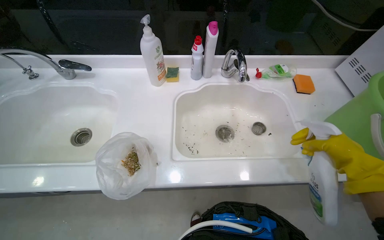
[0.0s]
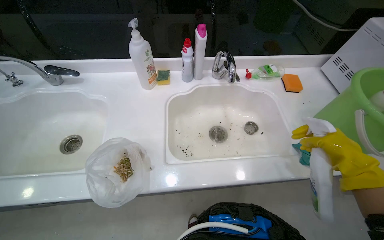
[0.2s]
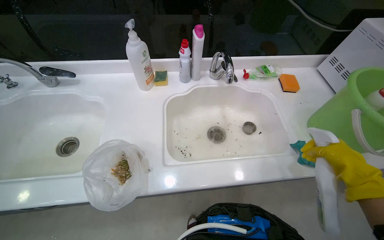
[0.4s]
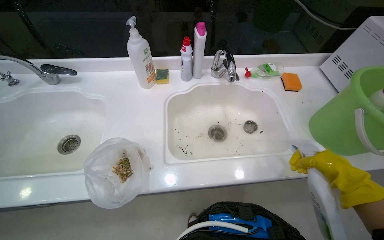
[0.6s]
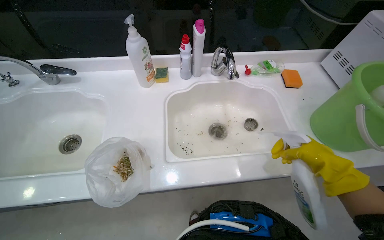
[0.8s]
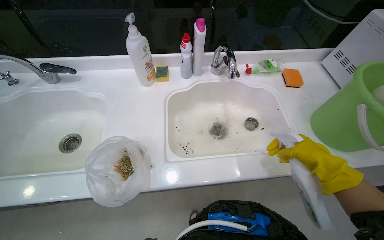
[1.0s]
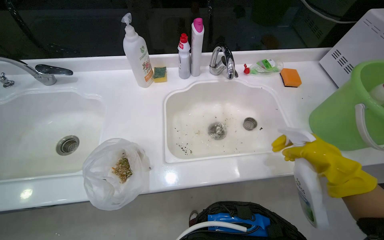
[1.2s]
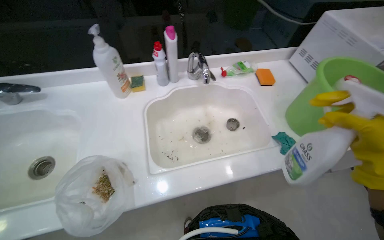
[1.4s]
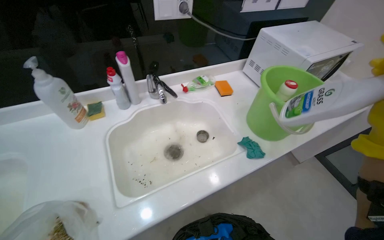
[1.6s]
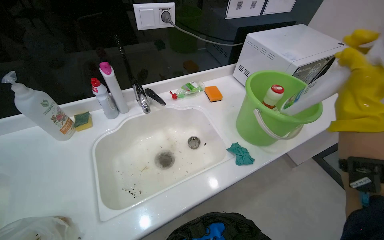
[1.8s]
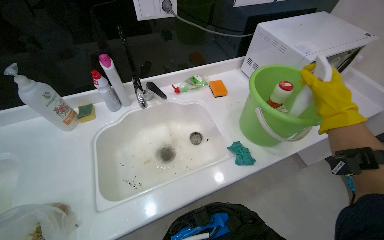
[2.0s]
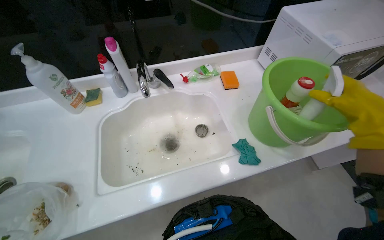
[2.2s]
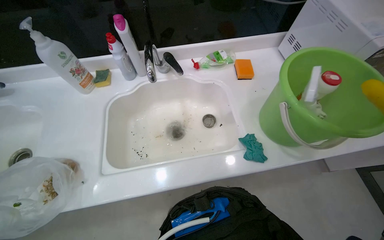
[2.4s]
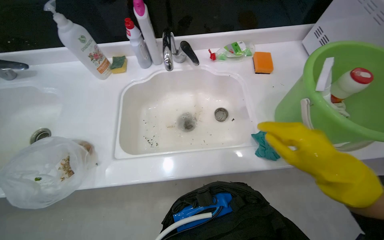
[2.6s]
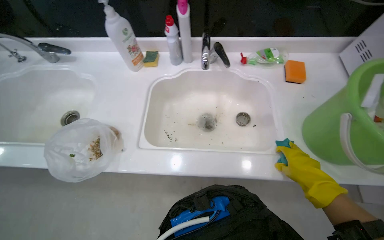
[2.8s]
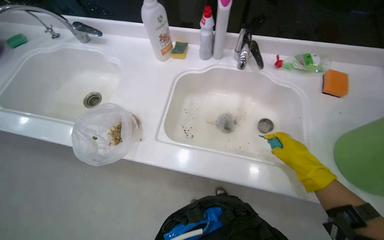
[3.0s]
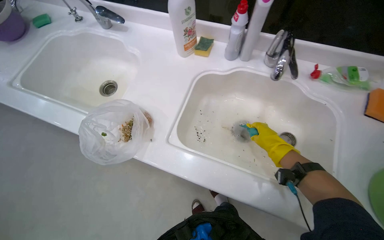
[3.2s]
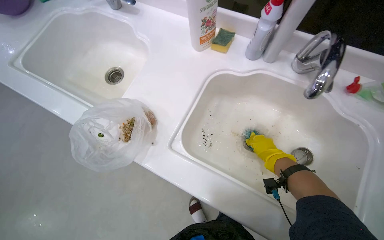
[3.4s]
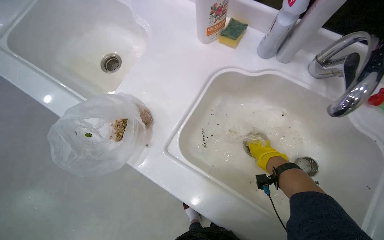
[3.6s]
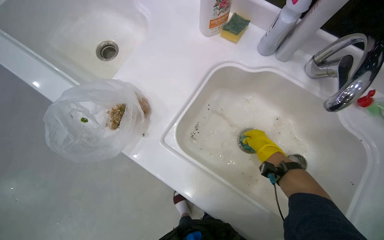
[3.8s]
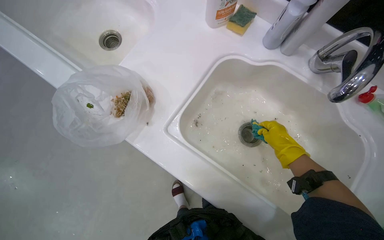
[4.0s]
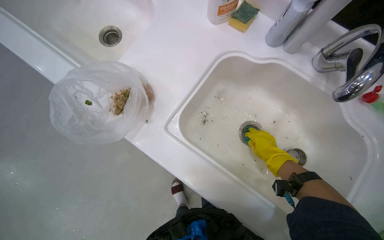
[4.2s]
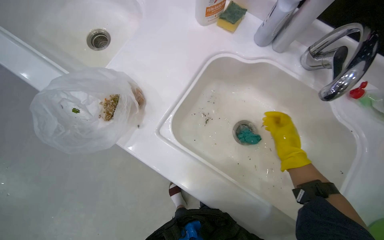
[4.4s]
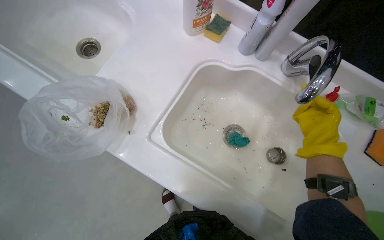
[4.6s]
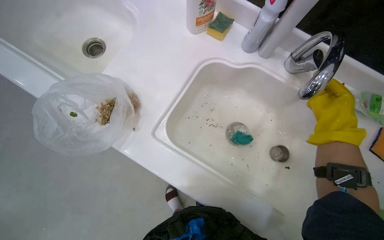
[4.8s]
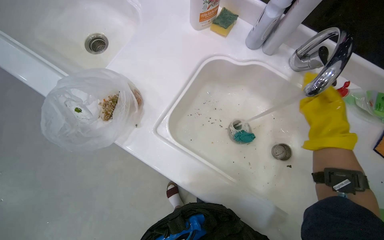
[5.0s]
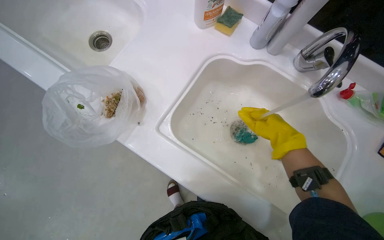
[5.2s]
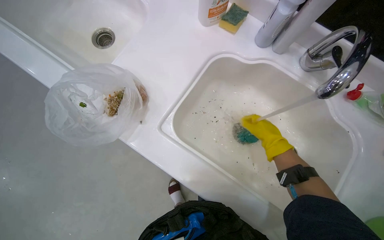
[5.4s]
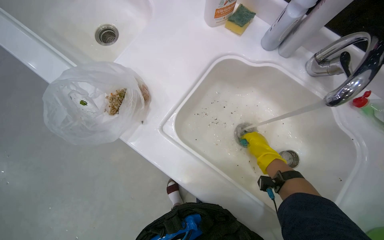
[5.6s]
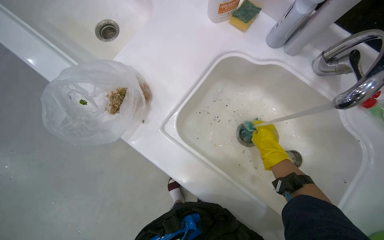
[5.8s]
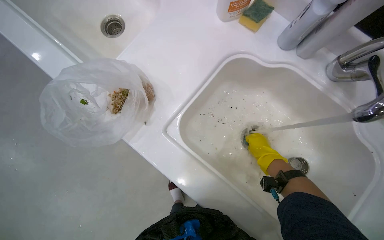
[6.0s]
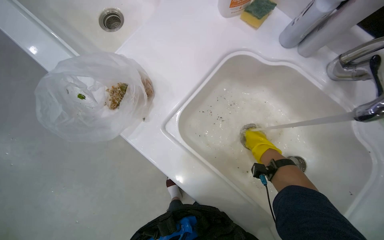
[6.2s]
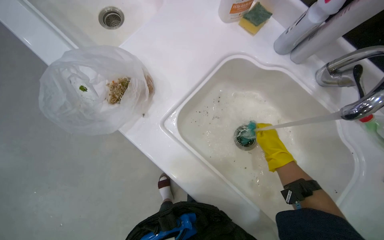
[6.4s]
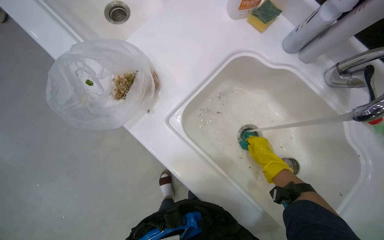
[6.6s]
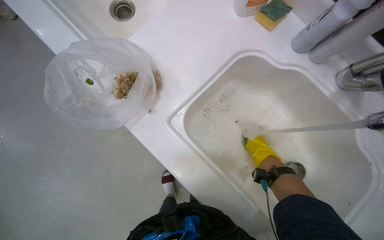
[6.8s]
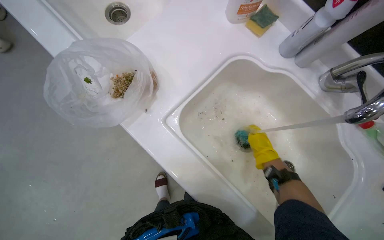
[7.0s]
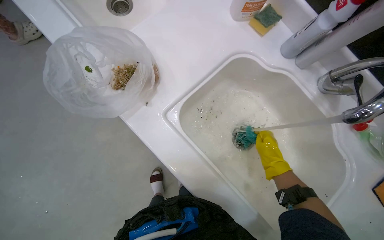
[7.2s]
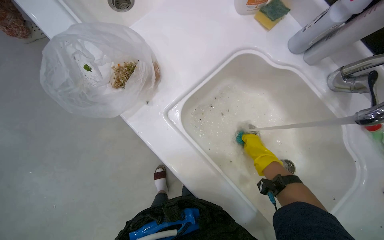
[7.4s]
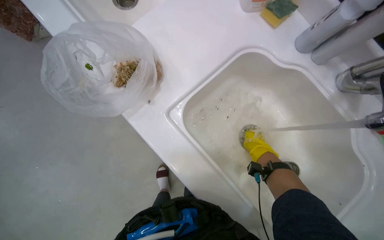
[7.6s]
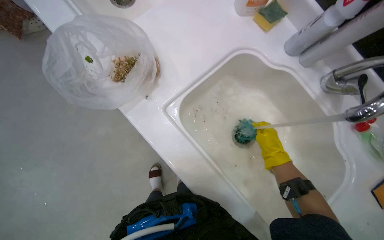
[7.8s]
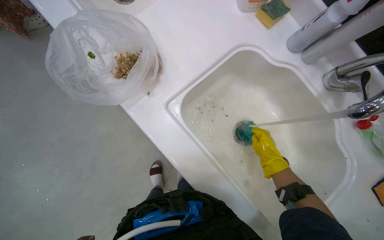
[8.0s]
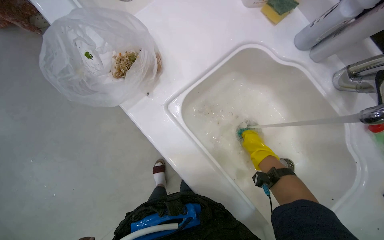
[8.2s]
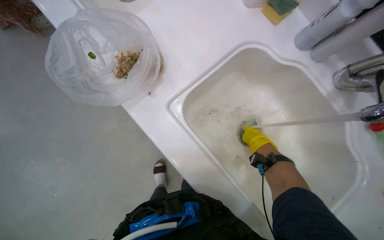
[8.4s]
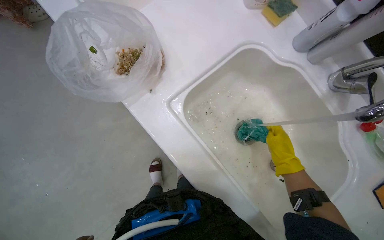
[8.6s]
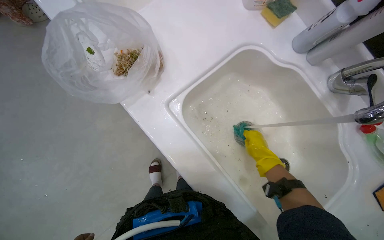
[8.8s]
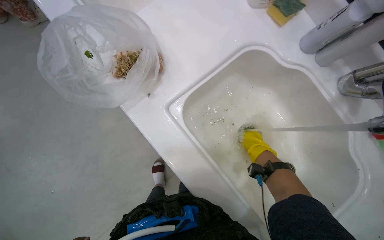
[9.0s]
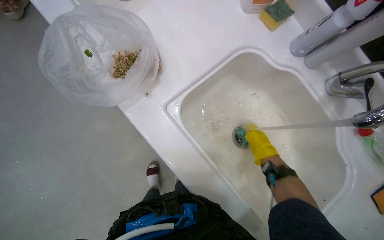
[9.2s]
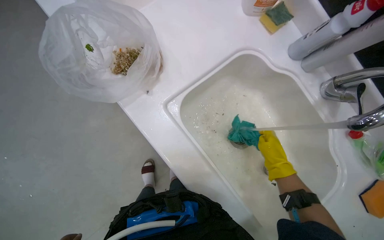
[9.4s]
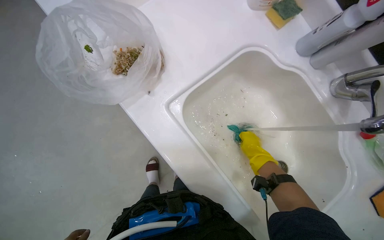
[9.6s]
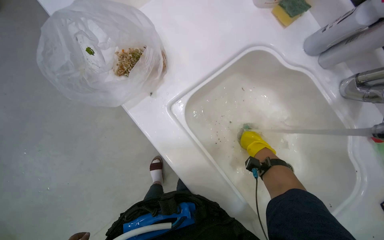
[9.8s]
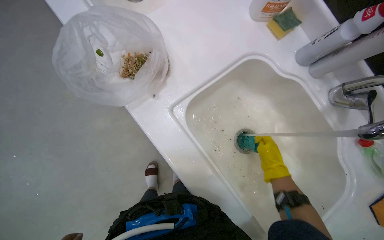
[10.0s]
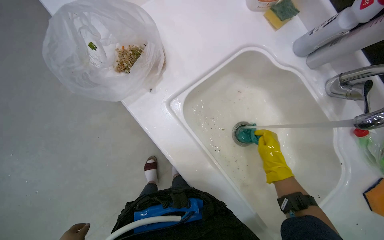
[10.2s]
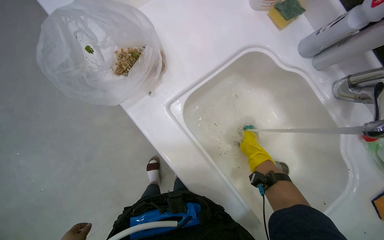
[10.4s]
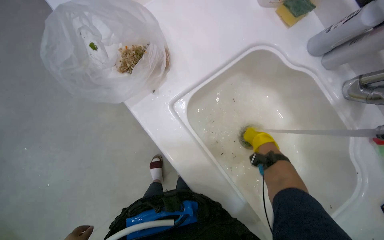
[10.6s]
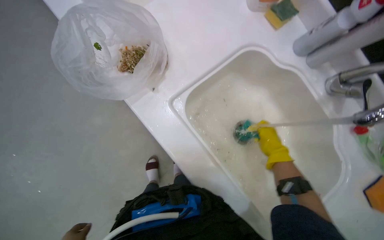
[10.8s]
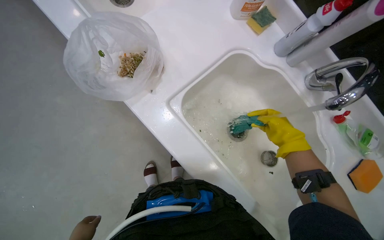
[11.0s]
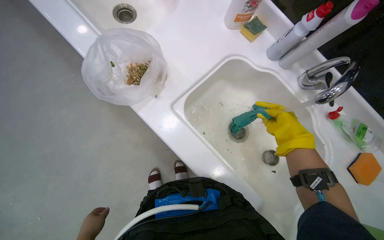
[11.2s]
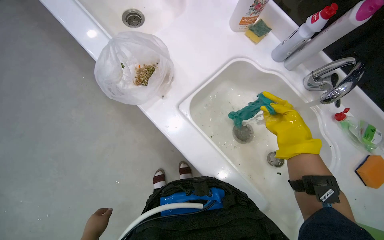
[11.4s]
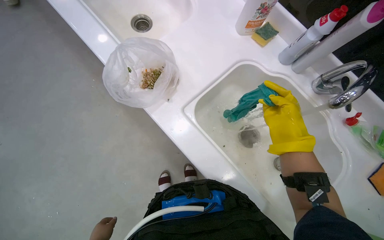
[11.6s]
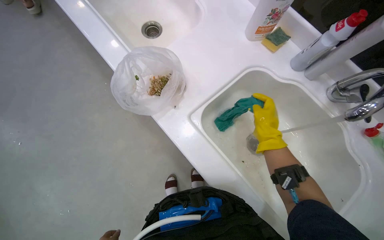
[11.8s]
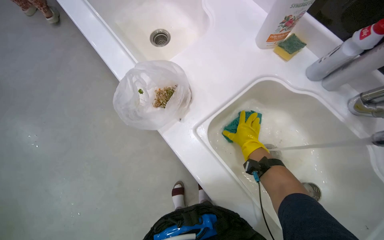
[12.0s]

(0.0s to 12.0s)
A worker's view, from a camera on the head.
Job: cleaning kitchen.
The whole recording: Cleaning kitchen counter and sink. The worker cleans the kitchen counter and sinks, removing food scraps and scrubbing the surfaces.
0.0s - 1.6s: The wearer's head swings approximately 25 degrees to the right.
1.6s - 3.0s: The wearer's head swings roughly 40 degrees to the left. The view tips downward by roughly 15 degrees.
3.0s - 4.4s: The view tilts some 15 degrees downward. The right hand shifts some 15 cm farther from the camera.
4.4s - 6.0s: The right hand moves some 15 cm nearer to the camera and comes back.
10.4s - 12.0s: The right hand goes nearer to the camera and returns, approximately 25 cm each way.

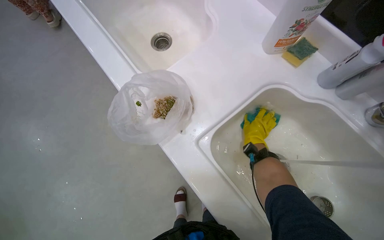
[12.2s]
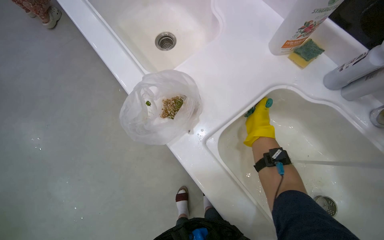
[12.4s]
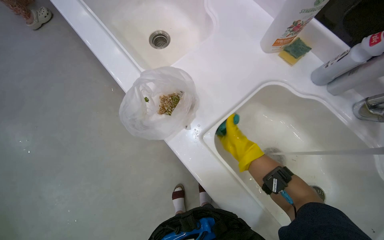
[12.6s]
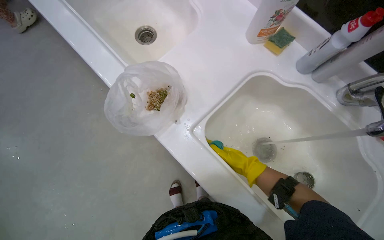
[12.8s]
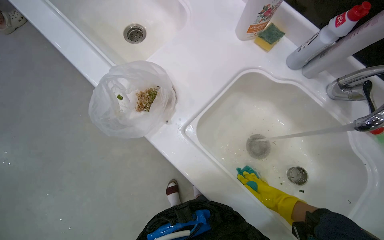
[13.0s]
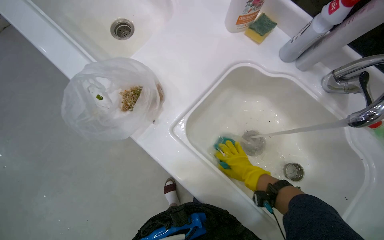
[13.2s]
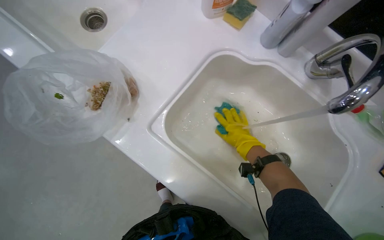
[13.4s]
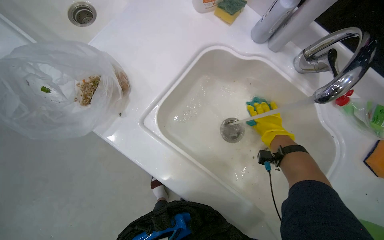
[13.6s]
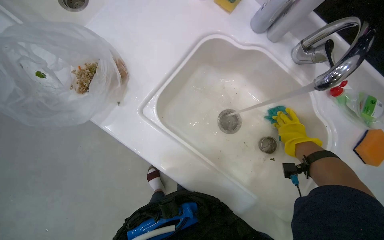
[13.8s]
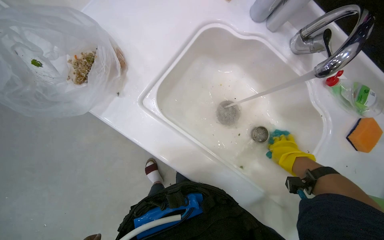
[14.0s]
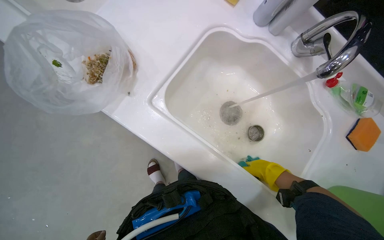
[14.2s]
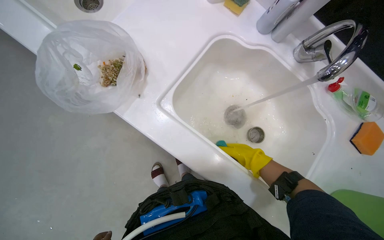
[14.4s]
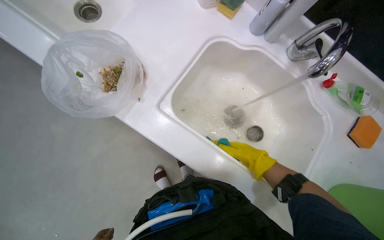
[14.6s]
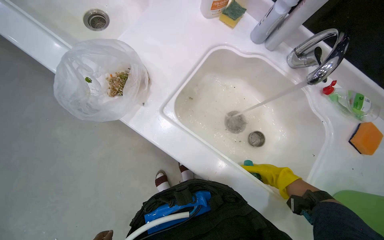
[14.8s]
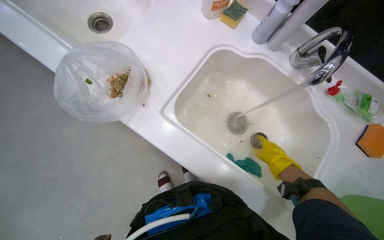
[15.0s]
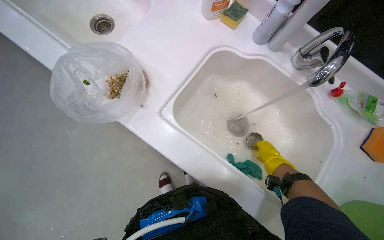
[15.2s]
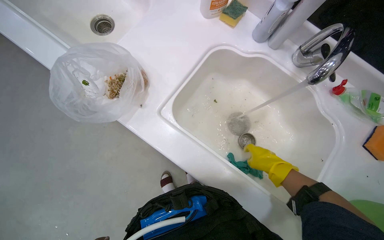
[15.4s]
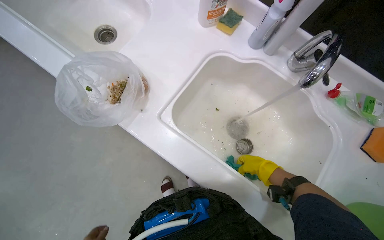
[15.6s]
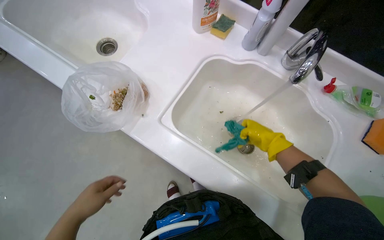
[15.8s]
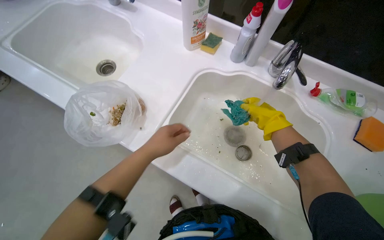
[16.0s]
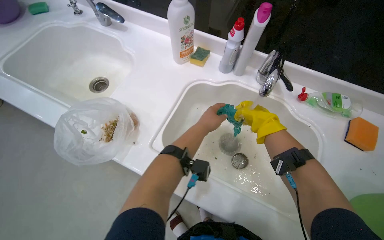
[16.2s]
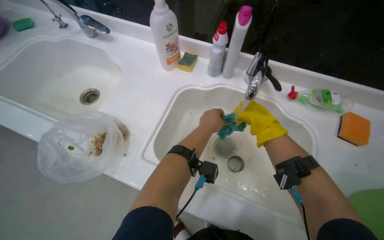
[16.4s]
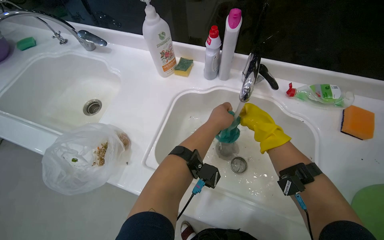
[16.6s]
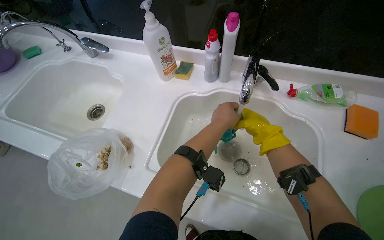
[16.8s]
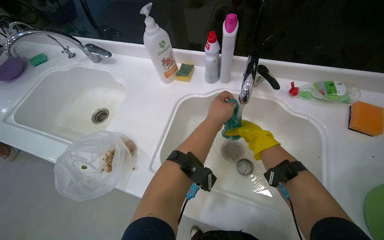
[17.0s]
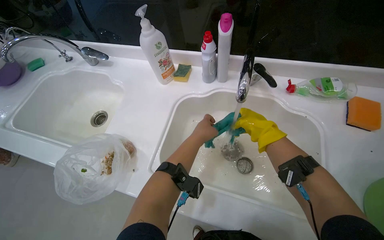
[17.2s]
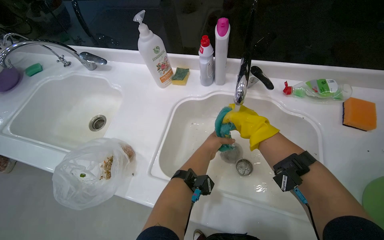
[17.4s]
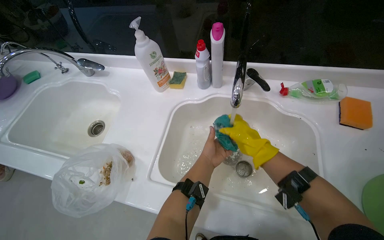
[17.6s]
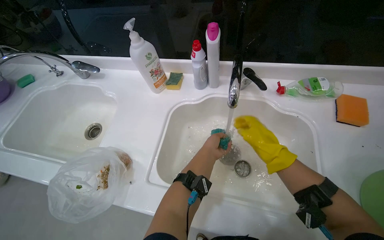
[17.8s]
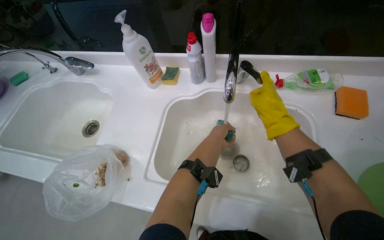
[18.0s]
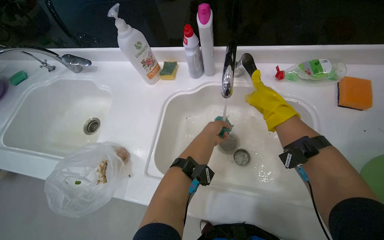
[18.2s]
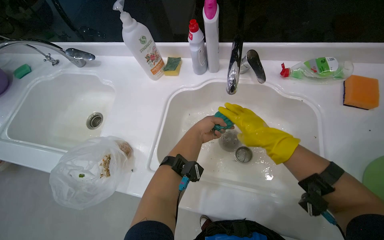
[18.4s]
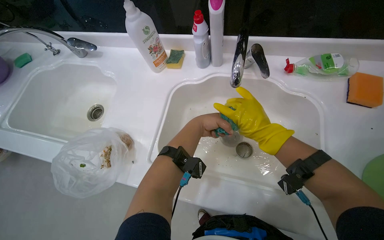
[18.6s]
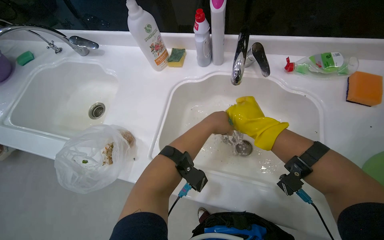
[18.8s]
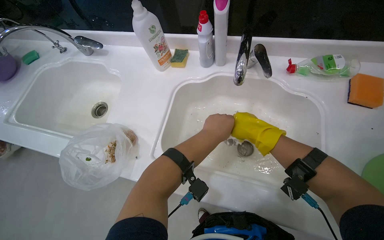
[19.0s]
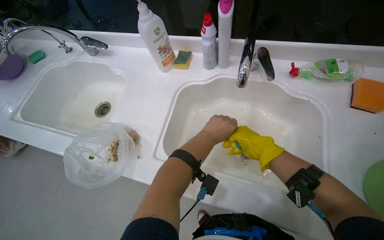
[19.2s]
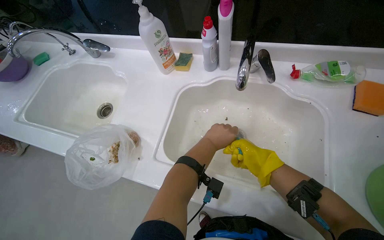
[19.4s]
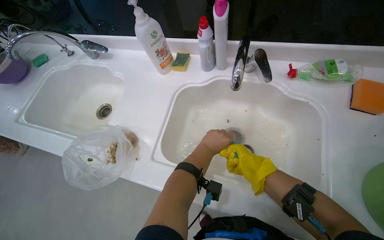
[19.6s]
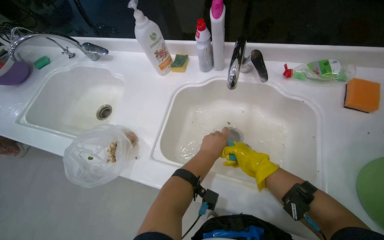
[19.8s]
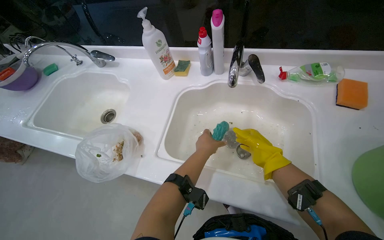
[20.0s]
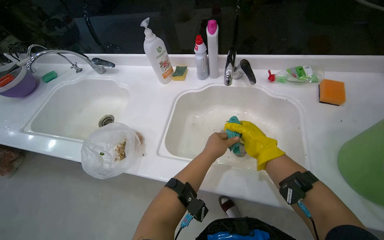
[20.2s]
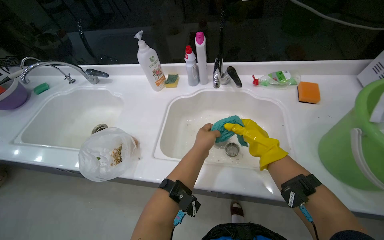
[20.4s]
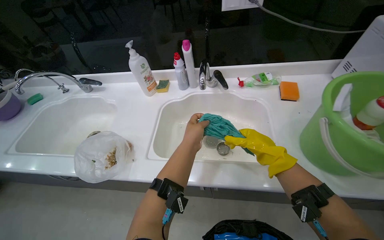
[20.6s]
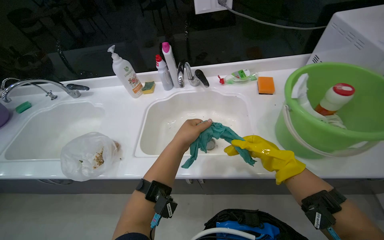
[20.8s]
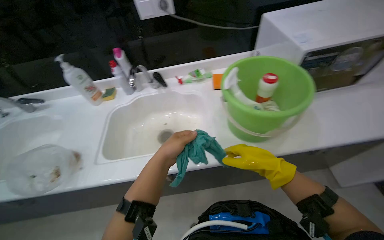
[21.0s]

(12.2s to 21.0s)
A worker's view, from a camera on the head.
Job: cleaning kitchen.
The whole recording: Cleaning kitchen counter and sink. The worker cleans the kitchen counter and sinks, removing food scraps and scrubbing the surfaces.
12.2s - 13.6s: The head rotates approximately 15 degrees to the right. The right hand heads to the right, covering some 25 cm, and moves approximately 25 cm down the picture and comes back.
13.6s - 15.2s: The right hand travels down the picture by about 10 cm.
15.2s - 16.6s: The view tilts approximately 15 degrees upward. The right hand goes approximately 15 cm up the picture and nearer to the camera.
18.0s - 19.6s: The right hand shifts approximately 20 cm down the picture, and reaches about 15 cm farther from the camera, then returns.
19.6s - 21.0s: The head turns to the right by roughly 20 degrees. The camera pitches upward, by some 15 degrees. The right hand shifts about 30 cm nearer to the camera.
